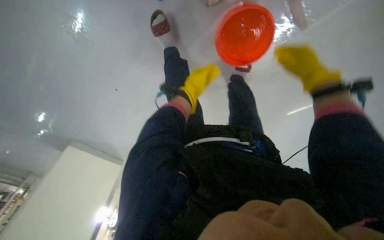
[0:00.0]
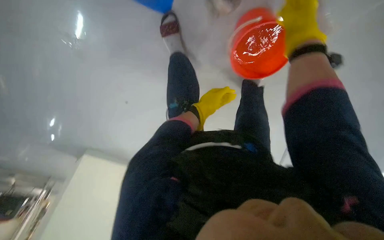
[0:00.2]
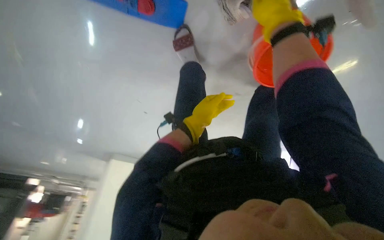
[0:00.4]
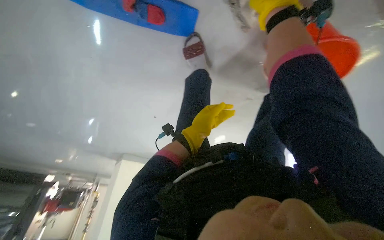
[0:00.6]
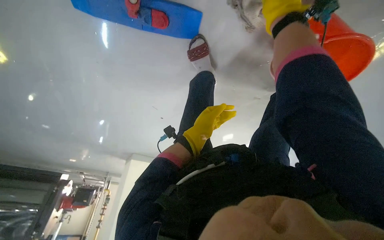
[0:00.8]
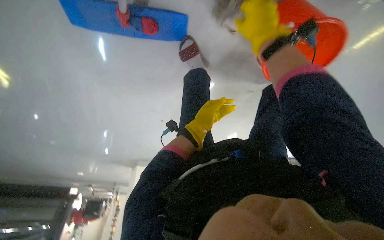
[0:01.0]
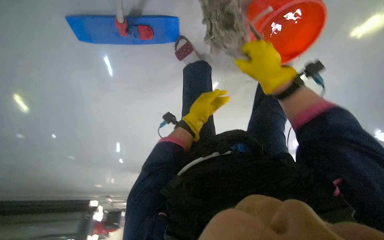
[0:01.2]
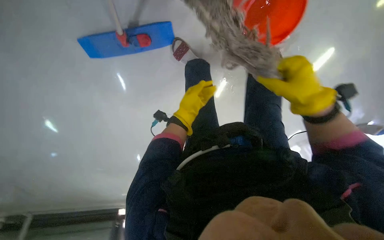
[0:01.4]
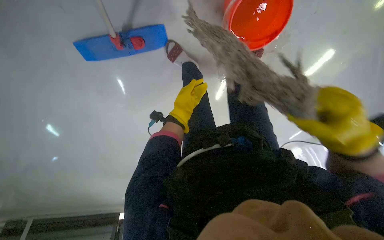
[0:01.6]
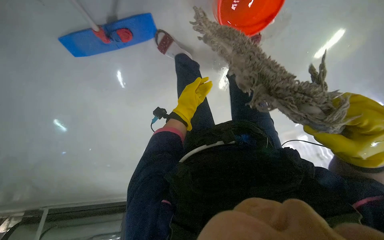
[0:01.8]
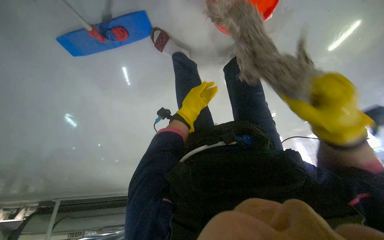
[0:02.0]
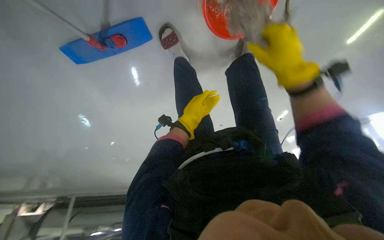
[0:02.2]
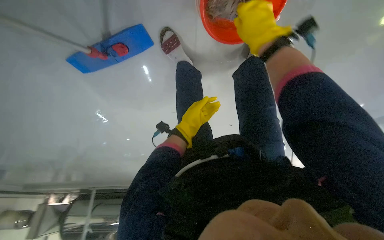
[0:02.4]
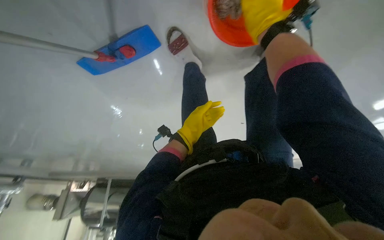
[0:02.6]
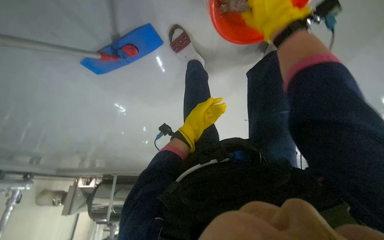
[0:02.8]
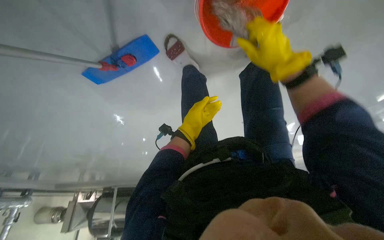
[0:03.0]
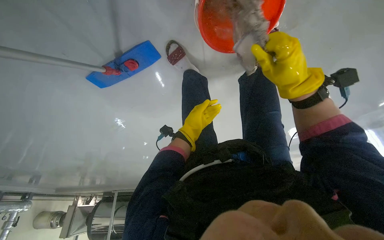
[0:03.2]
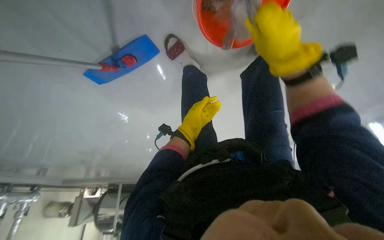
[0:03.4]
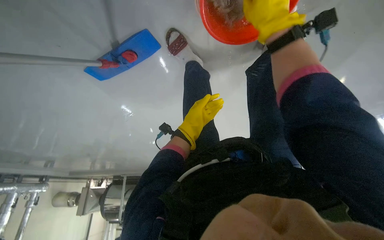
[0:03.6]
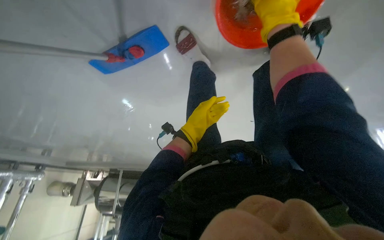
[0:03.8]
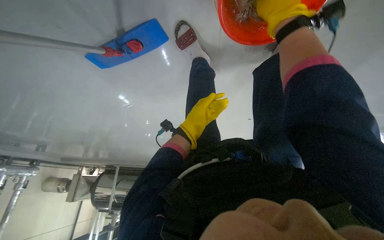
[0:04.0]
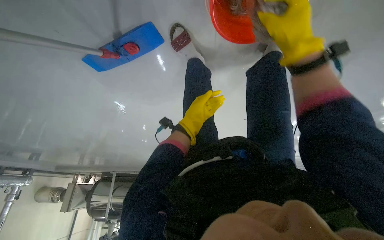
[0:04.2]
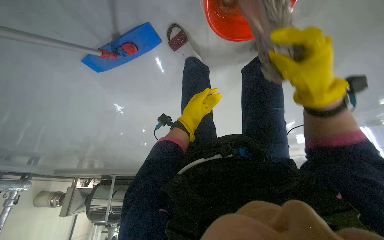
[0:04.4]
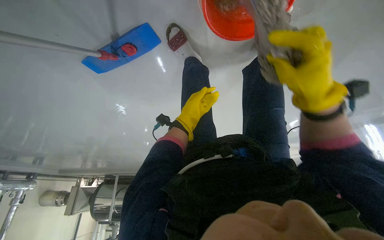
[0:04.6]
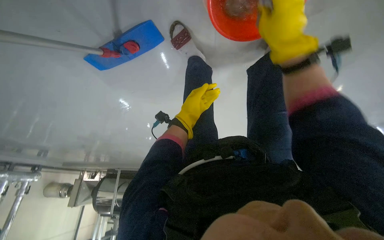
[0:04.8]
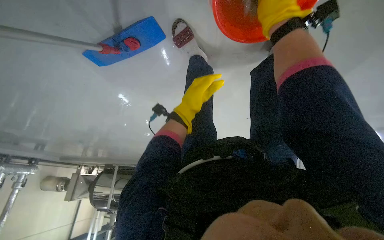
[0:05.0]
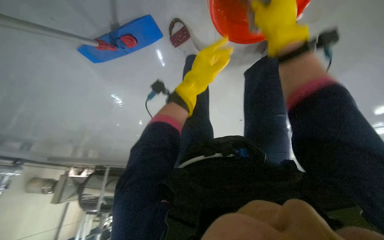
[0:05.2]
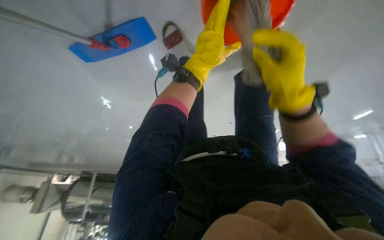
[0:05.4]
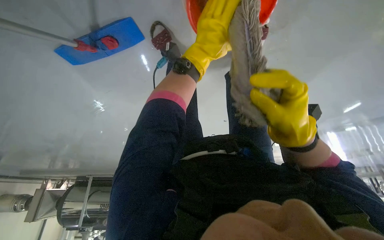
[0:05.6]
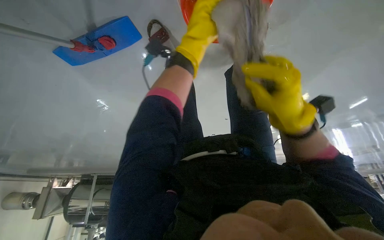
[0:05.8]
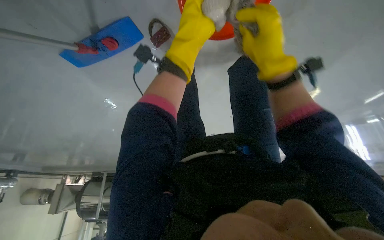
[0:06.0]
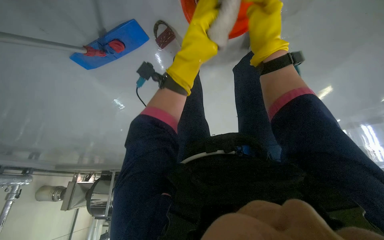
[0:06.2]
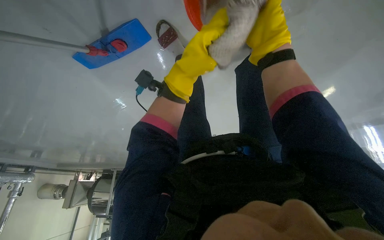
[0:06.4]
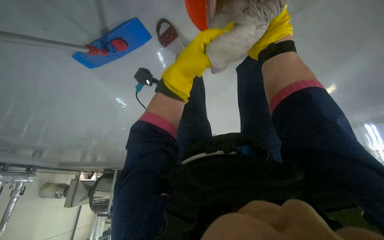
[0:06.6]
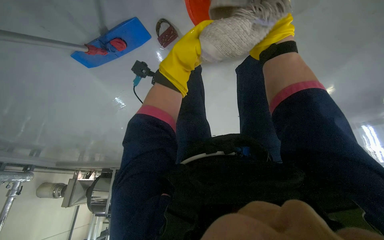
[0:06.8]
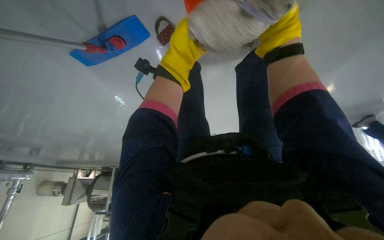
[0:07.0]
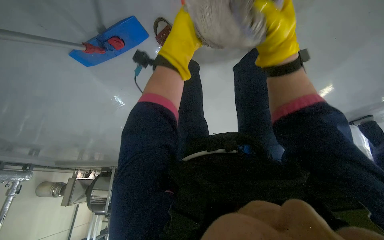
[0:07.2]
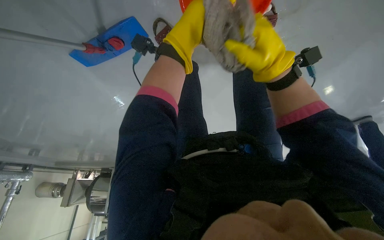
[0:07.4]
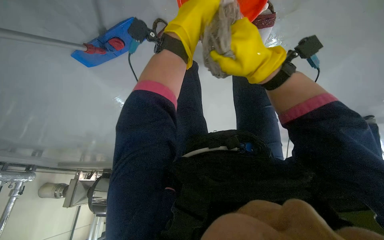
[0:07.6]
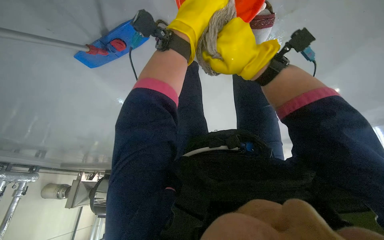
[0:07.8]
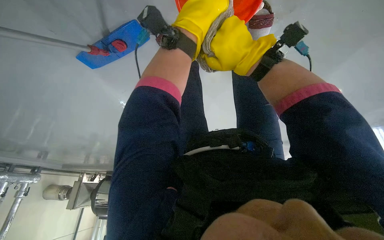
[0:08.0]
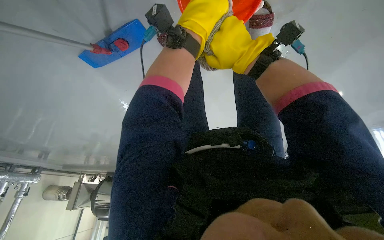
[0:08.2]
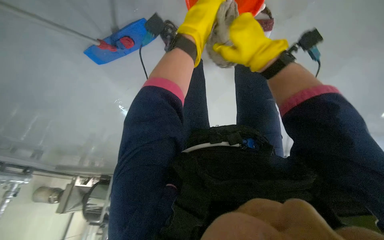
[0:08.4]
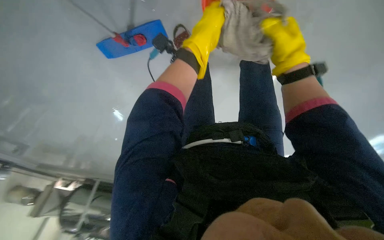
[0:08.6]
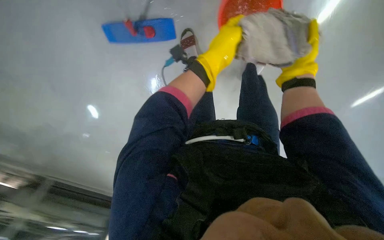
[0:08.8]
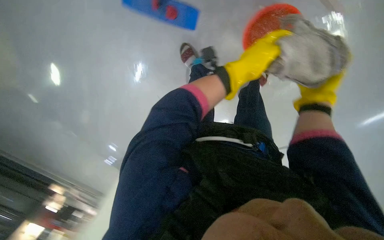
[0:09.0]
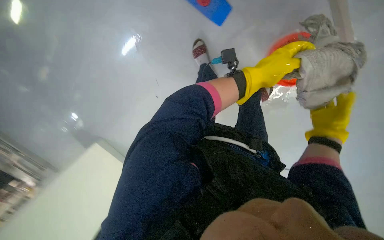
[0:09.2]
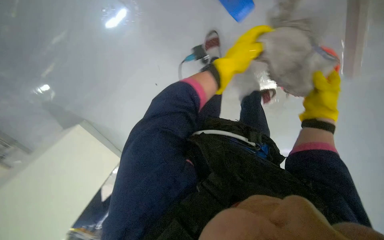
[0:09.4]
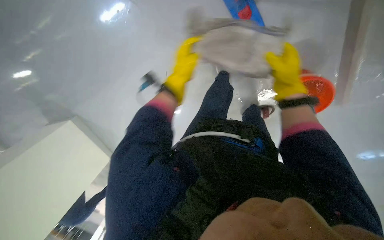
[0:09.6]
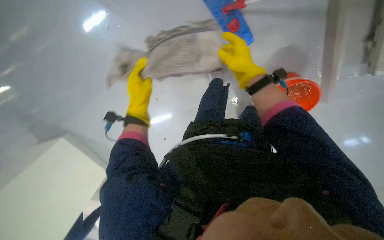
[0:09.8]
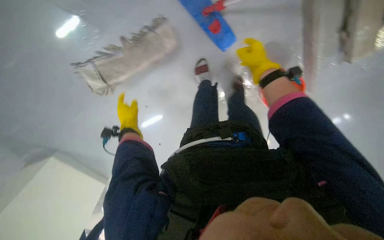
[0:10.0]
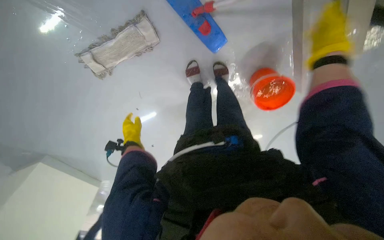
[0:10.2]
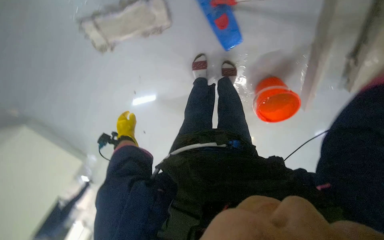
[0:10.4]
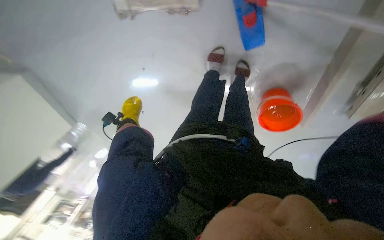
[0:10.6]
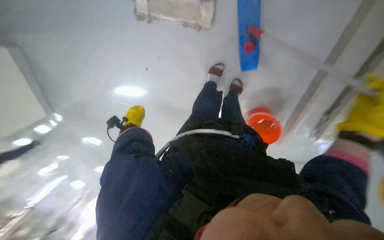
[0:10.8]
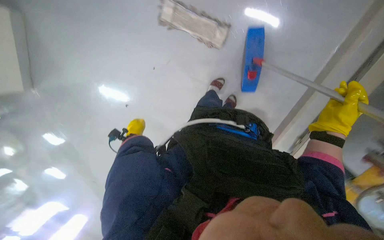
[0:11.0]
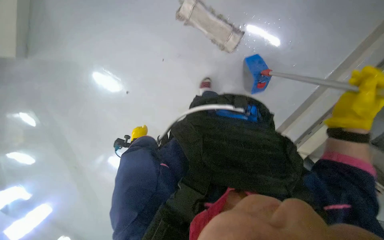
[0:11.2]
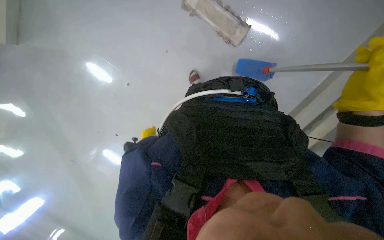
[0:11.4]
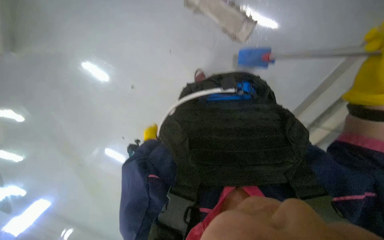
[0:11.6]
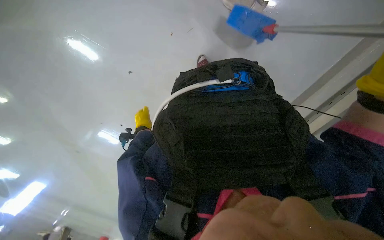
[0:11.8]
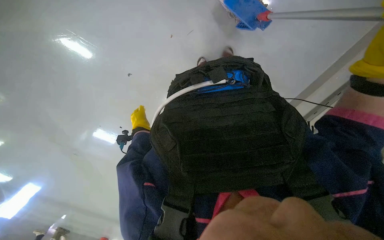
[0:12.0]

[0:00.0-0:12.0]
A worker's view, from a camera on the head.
Job: preparing cleaning supplies.
The whole recording: Washing cleaning cloth in bucket. The worker washes the cloth in a bucket for floor cleaning.
0:00.0 to 0:01.6: The view swings approximately 25 degrees to the left. The right hand travels down the picture by some 35 cm, while the left hand travels nearer to the camera and down the picture by about 20 cm.
0:01.6 to 0:03.0: The right hand shifts approximately 25 cm up the picture and to the left.
0:03.0 to 0:04.4: The right hand is displaced down the picture by approximately 10 cm.
0:04.4 to 0:06.0: The left hand shifts roughly 25 cm nearer to the camera and up the picture; the right hand goes up and down the picture, roughly 25 cm each way, reversing 2 times.
0:06.0 to 0:07.6: The left hand swings nearer and farther, about 15 cm each way, with 3 reversals; the right hand travels to the right and back again, some 10 cm each way.
0:07.6 to 0:09.0: The wearer looks roughly 10 degrees further upward. The right hand shifts some 10 cm to the right. The left hand goes roughly 20 cm down the picture.
0:09.0 to 0:10.4: The head turns to the right by roughly 25 degrees. The left hand shifts about 40 cm farther from the camera and to the left.
0:10.4 to 0:12.0: Everything in view rotates some 30 degrees clockwise.

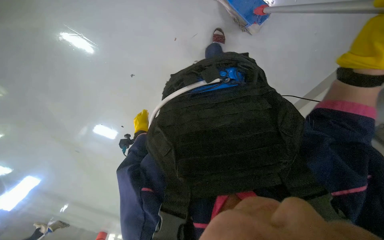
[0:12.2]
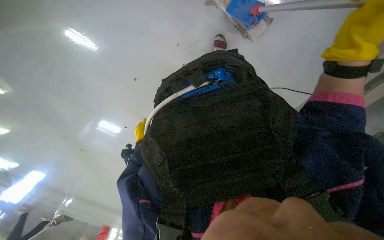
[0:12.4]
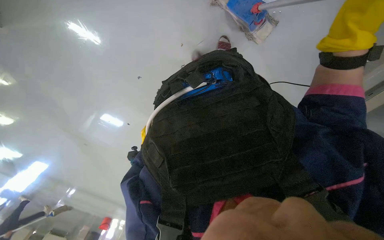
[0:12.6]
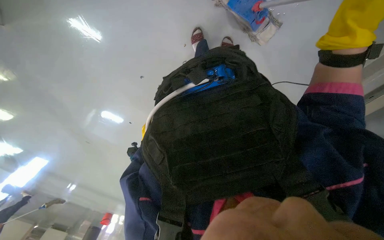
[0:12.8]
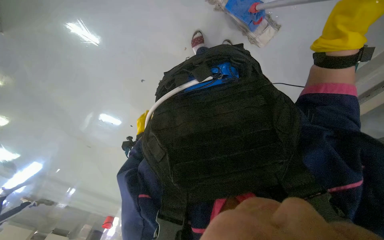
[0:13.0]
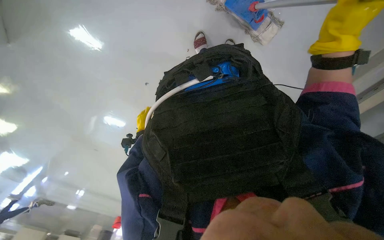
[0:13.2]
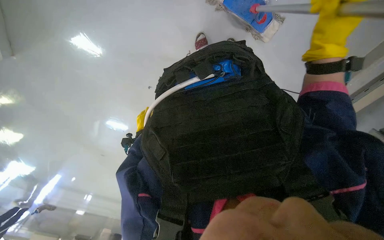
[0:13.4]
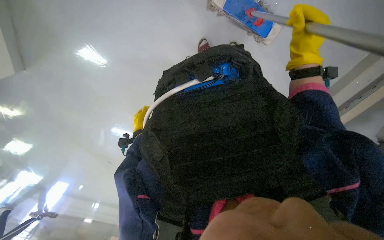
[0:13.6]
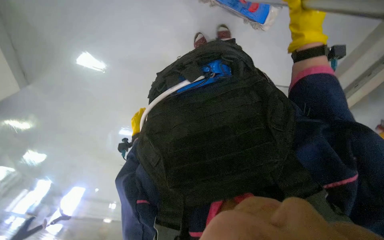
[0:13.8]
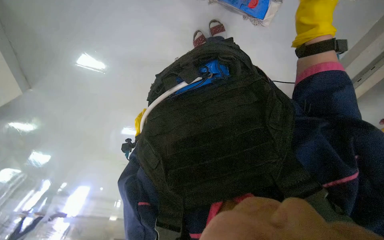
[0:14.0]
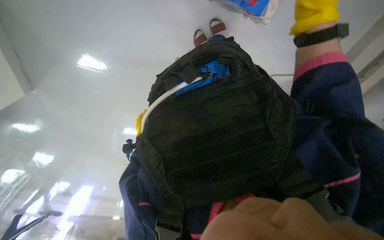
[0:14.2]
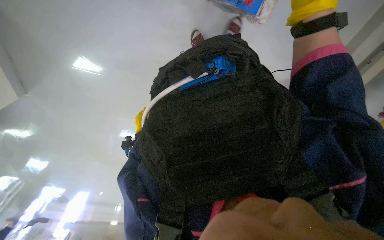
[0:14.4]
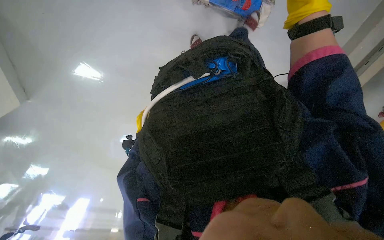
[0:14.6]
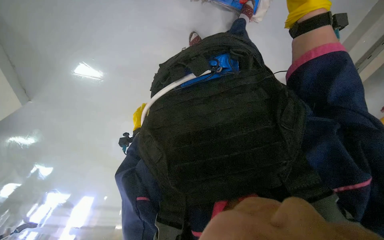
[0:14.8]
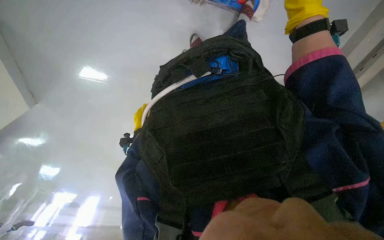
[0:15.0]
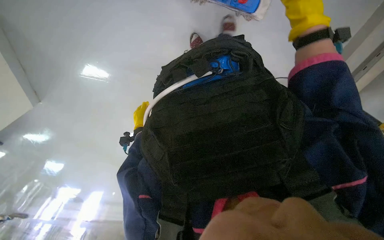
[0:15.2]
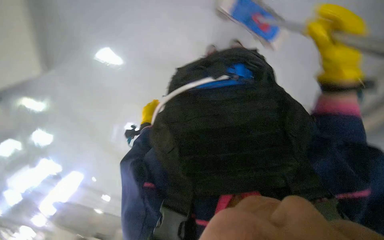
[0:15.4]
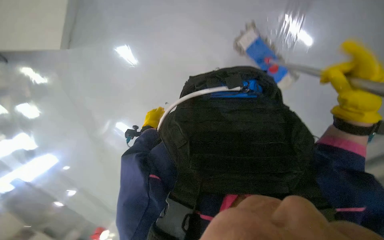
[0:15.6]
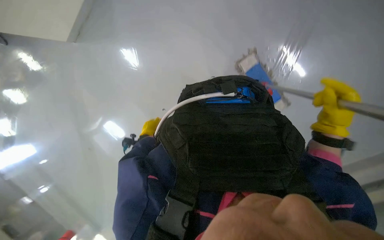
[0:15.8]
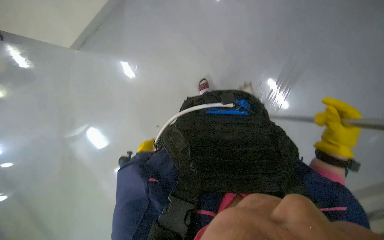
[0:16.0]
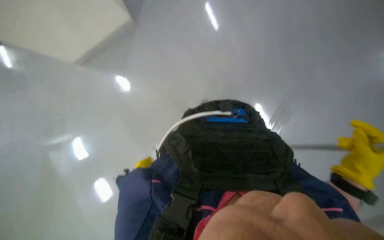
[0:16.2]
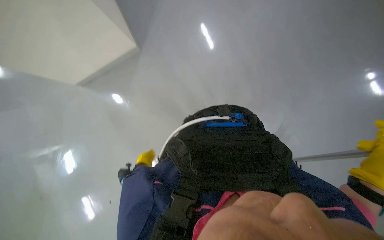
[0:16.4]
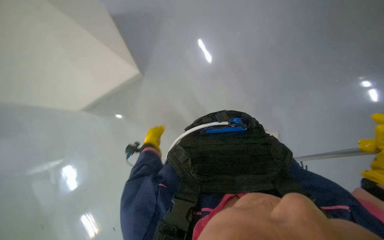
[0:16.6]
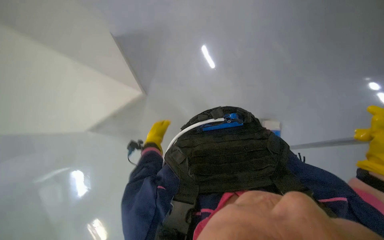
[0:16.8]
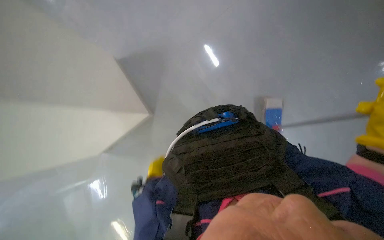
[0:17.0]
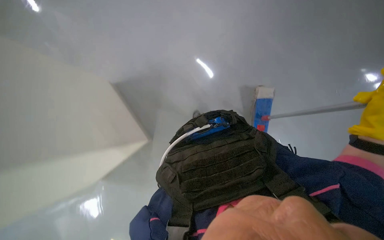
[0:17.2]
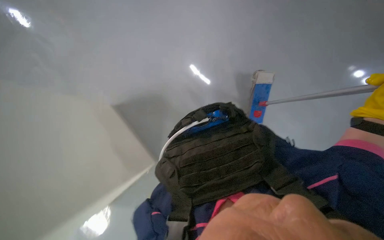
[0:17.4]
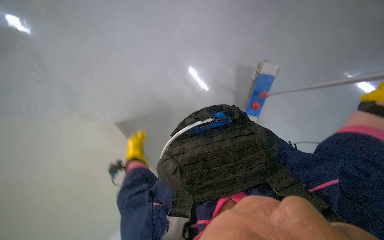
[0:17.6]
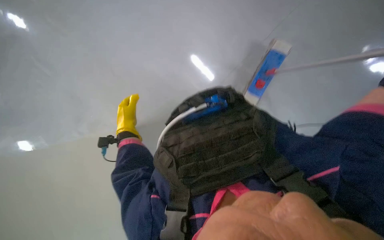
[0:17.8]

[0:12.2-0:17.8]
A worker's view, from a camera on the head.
Job: preparing cleaning supplies.
The whole recording: Washing cleaning cloth in bucket. The worker washes the cloth in a bucket for floor cleaning.
0:15.0 to 0:16.4: The wearer looks approximately 30 degrees further upward. The right hand shifts roughly 20 cm down the picture.

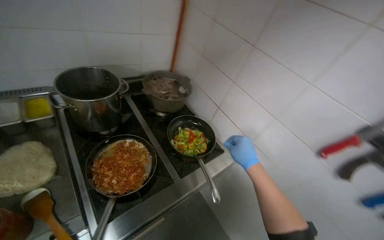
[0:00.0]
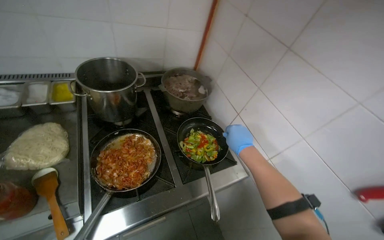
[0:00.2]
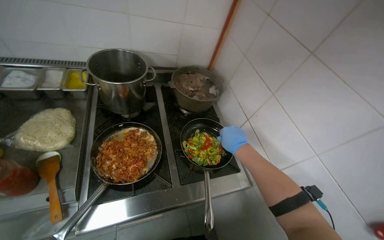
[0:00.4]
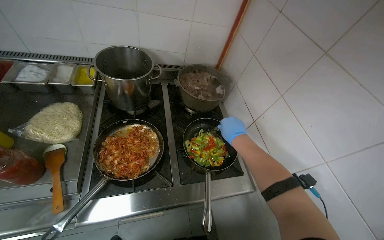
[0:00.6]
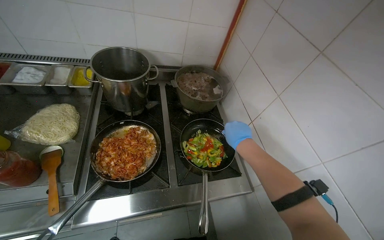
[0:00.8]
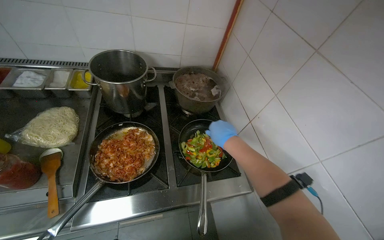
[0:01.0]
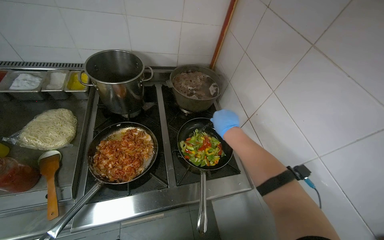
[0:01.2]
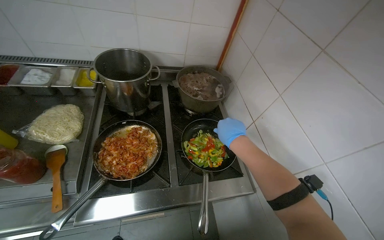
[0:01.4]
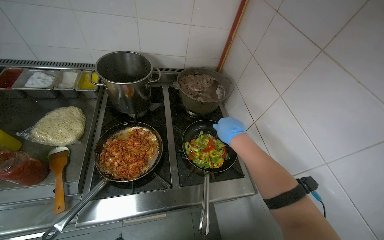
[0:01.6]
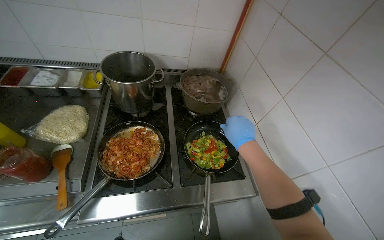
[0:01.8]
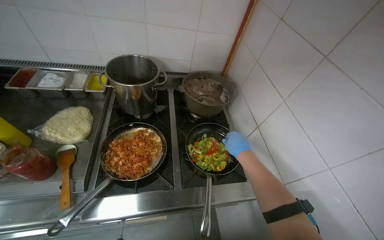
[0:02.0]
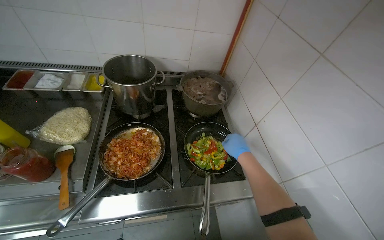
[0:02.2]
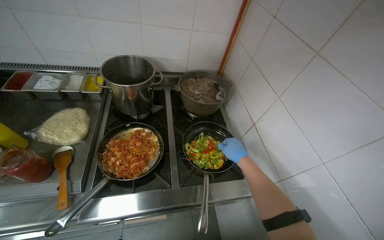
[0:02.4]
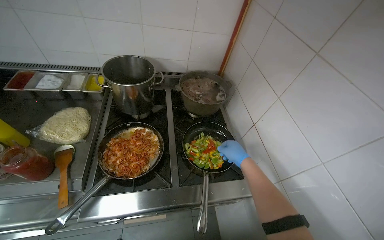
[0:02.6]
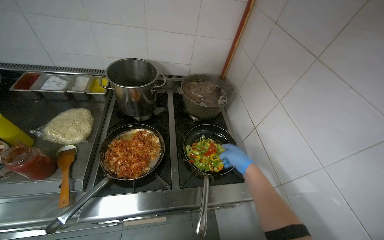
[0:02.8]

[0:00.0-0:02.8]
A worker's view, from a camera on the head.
Job: cooking food.
The whole recording: Cooking vegetables in pan. The worker stirs and flambés vegetables in a pan on the stove, adding an ingredient.
0:00.0 to 0:01.4: The head turns to the left by some 25 degrees. The right hand shifts roughly 15 cm up the picture.
0:01.4 to 0:02.8: The right hand is displaced down the picture by roughly 10 cm.
